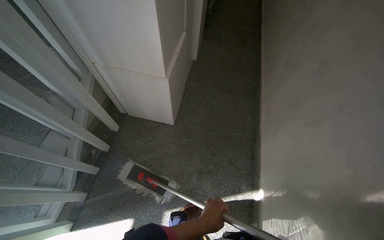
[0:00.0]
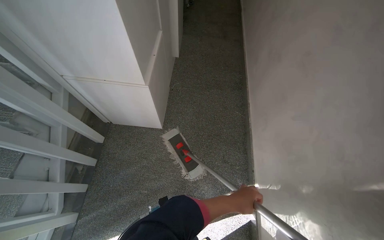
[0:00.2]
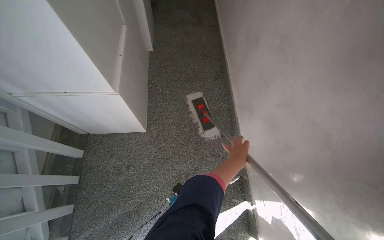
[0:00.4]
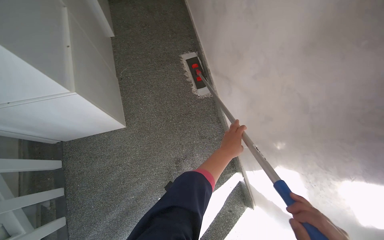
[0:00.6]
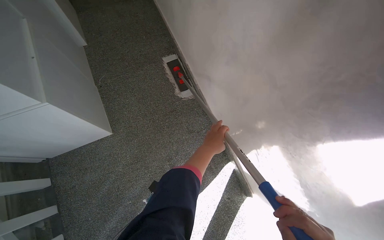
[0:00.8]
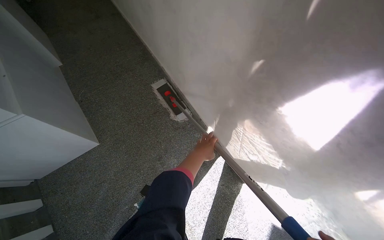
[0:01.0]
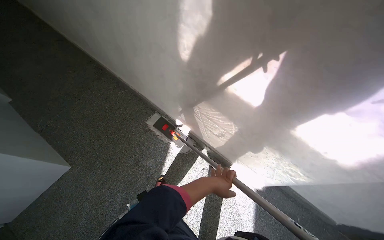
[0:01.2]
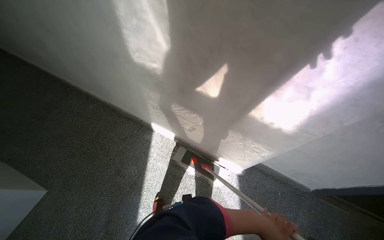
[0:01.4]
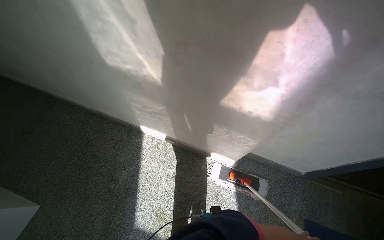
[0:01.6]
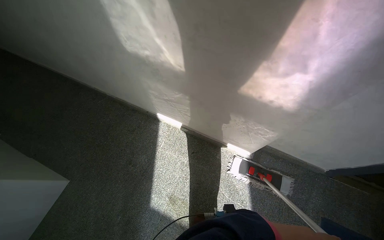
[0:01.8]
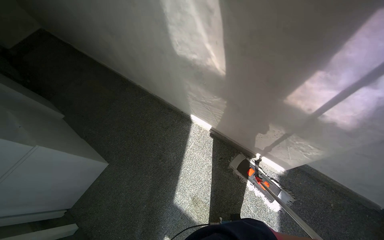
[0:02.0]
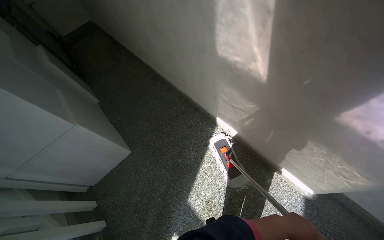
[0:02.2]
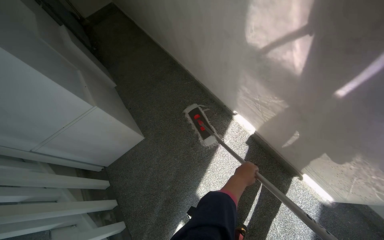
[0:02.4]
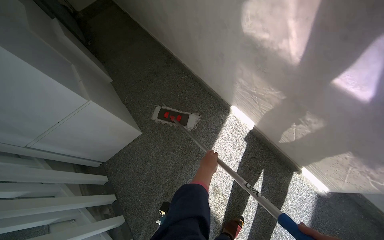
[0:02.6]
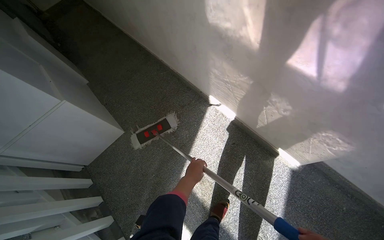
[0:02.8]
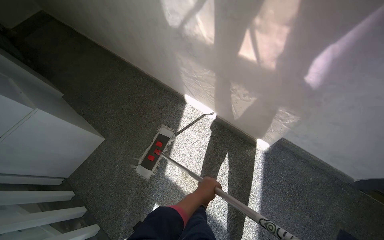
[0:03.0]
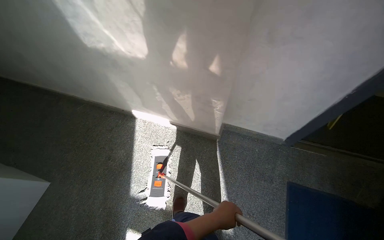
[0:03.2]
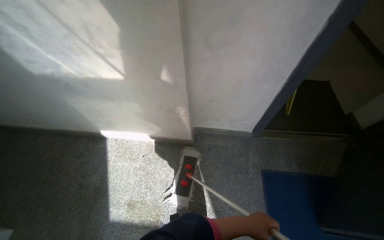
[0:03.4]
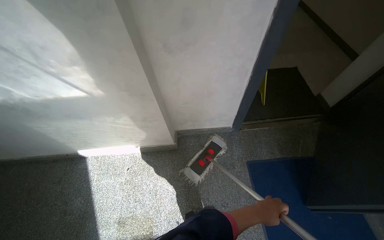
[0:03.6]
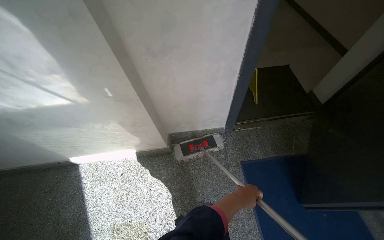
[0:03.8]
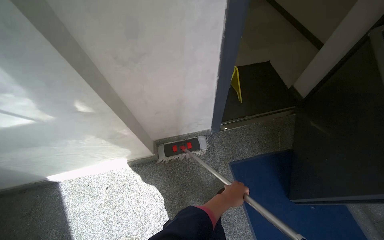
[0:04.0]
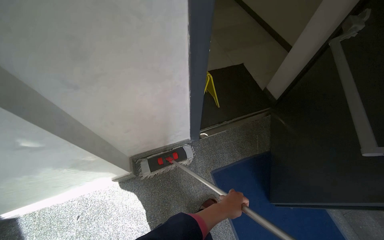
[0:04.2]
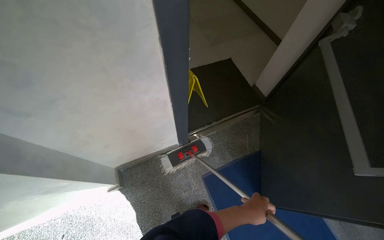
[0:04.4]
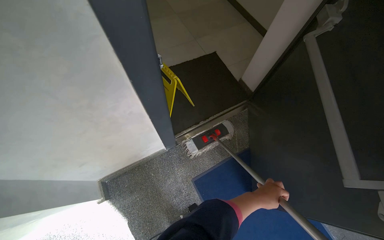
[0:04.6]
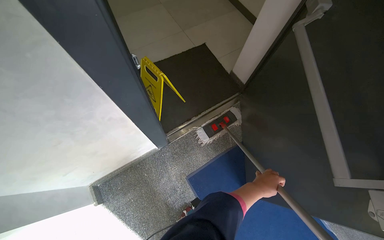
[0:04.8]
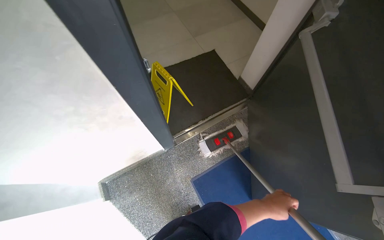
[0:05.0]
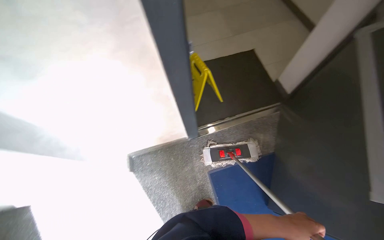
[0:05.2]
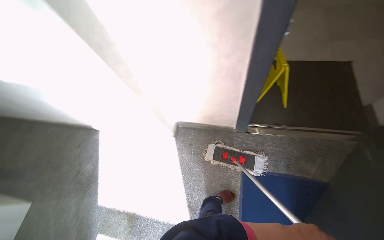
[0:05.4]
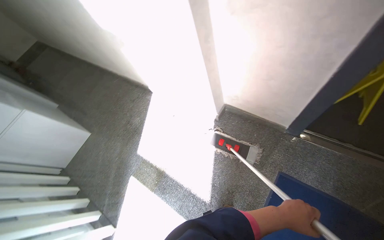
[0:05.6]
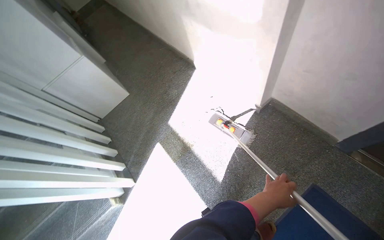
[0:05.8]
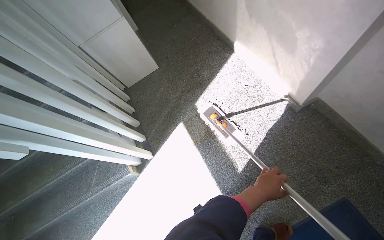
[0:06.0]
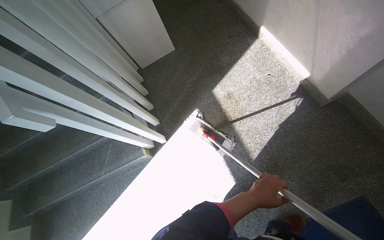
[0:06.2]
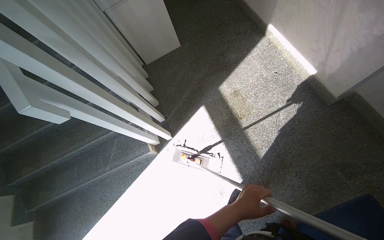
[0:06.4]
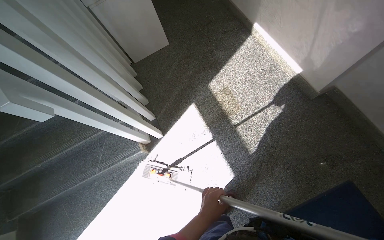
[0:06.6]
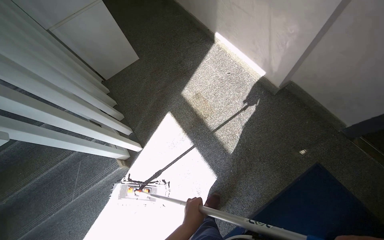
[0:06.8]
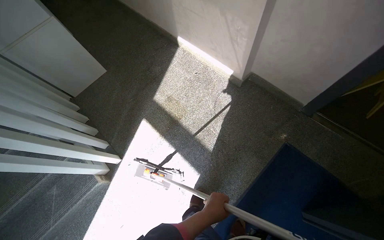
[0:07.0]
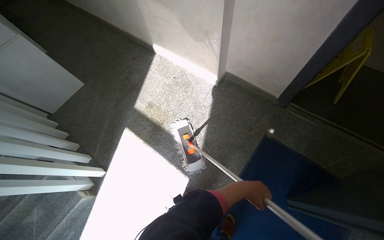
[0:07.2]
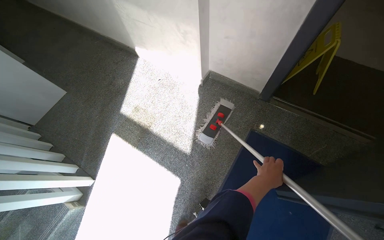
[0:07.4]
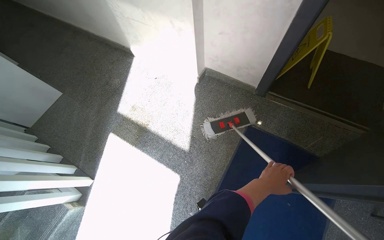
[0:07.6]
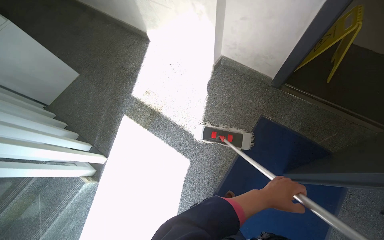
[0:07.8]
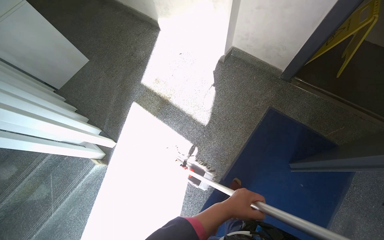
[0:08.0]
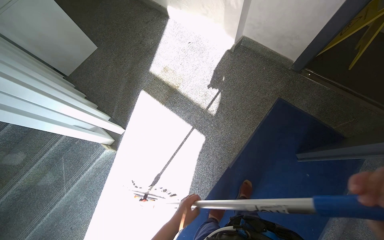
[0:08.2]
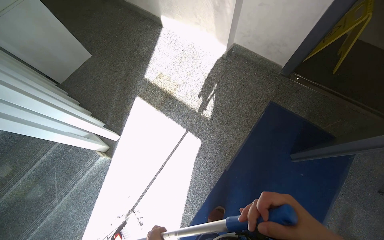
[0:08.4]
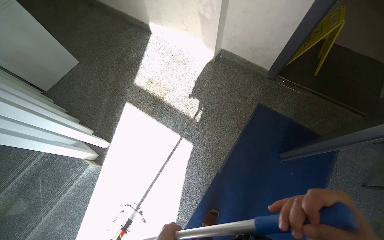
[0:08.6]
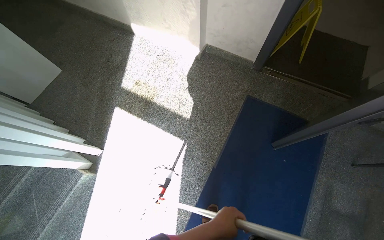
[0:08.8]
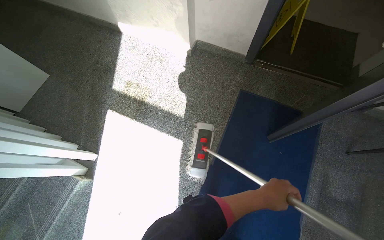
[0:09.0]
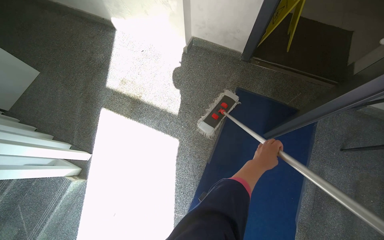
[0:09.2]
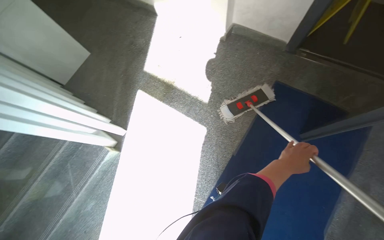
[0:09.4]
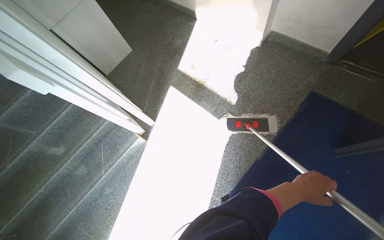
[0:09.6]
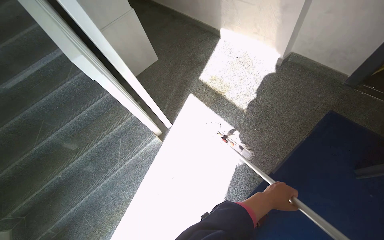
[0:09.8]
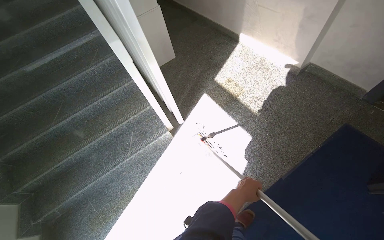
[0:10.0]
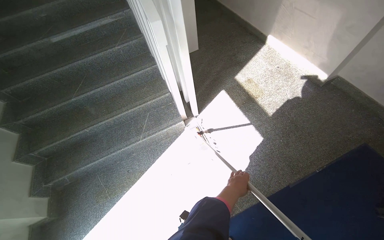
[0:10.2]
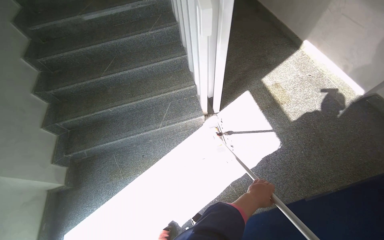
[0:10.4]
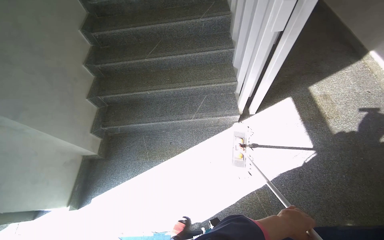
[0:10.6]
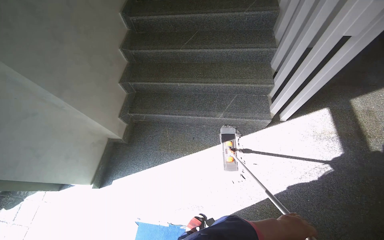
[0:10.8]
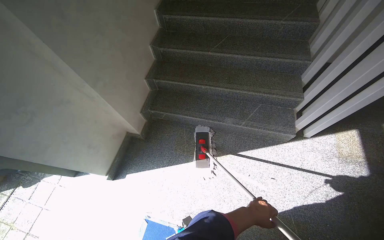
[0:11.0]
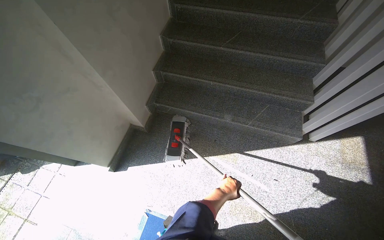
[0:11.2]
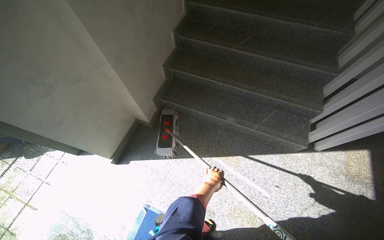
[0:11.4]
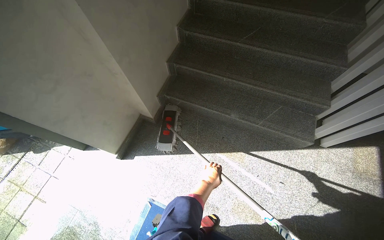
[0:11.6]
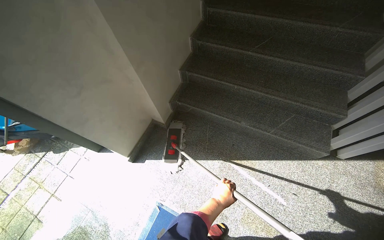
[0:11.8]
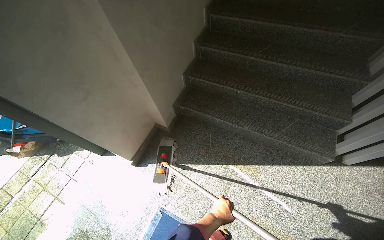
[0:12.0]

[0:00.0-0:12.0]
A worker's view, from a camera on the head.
Job: mopping floor.
The whole recording: Mopping entrance area floor. The worker mops the floor of the entrance area with a flat mop.
0:00.0 to 0:01.6: The camera is carried some 50 cm. The wearer's head swings roughly 80 degrees to the right.
0:01.6 to 0:03.0: The head turns to the left by about 20 degrees.
0:03.0 to 0:04.4: The camera is carried approximately 80 cm. The wearer looks approximately 65 degrees further to the right.
0:04.4 to 0:06.0: The camera travels approximately 60 cm. The head turns to the left by some 85 degrees. The view tilts about 20 degrees downward.
0:06.0 to 0:07.6: The head turns to the right by approximately 35 degrees.
0:09.0 to 0:10.4: The head travels some 70 cm. The wearer looks some 50 degrees further to the left.
0:10.4 to 0:12.0: The head travels approximately 60 cm. The wearer's head swings roughly 40 degrees to the left.

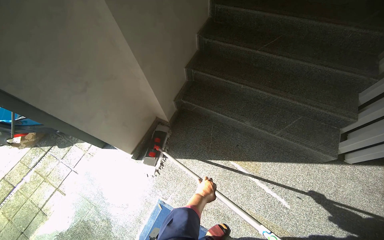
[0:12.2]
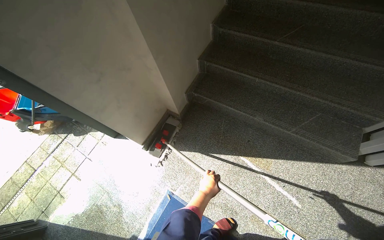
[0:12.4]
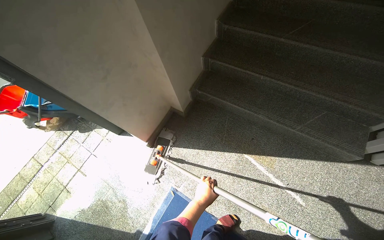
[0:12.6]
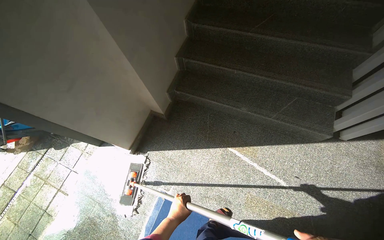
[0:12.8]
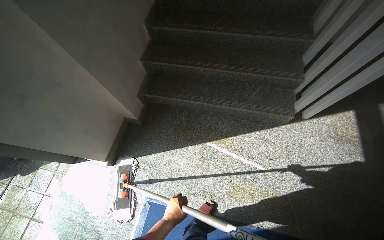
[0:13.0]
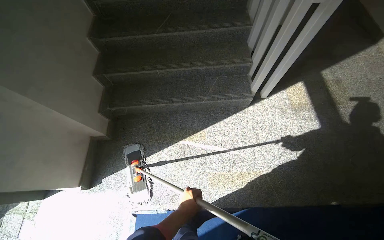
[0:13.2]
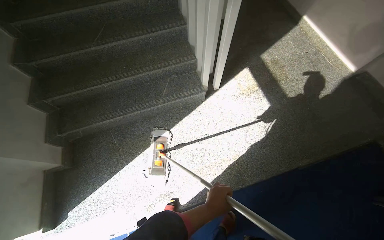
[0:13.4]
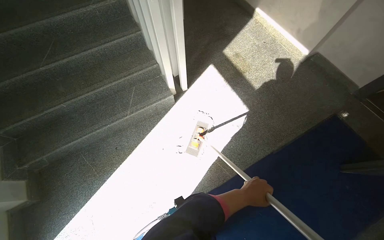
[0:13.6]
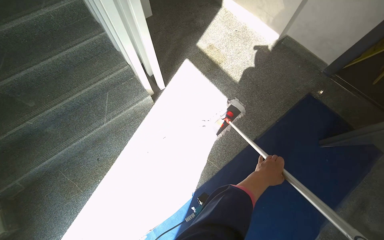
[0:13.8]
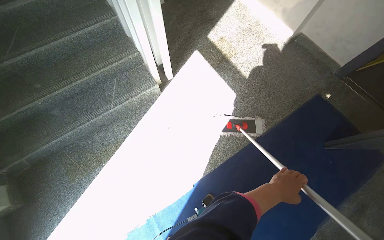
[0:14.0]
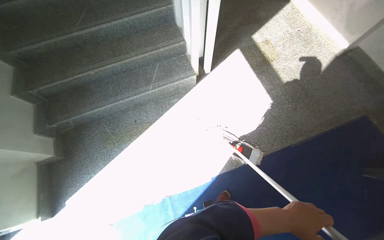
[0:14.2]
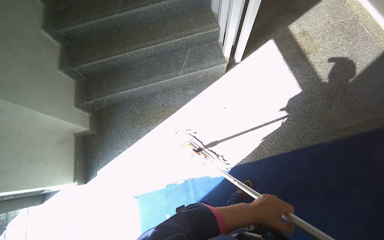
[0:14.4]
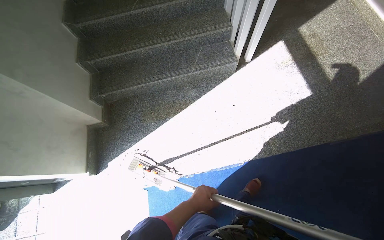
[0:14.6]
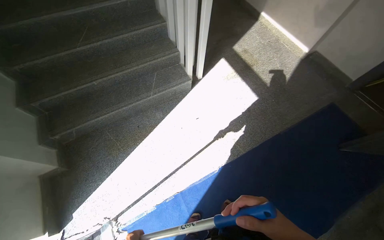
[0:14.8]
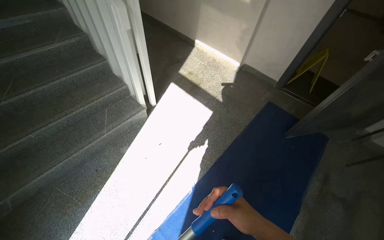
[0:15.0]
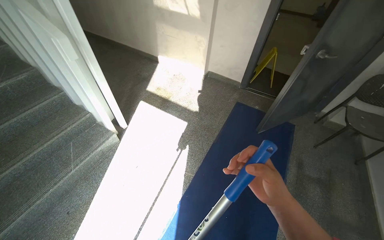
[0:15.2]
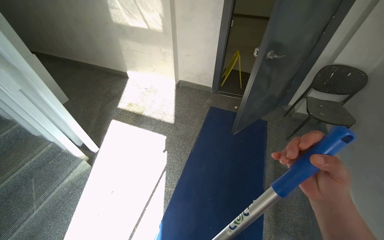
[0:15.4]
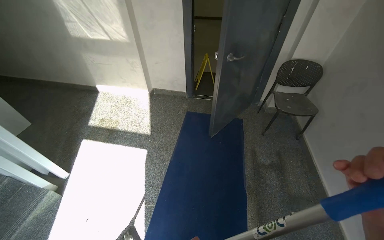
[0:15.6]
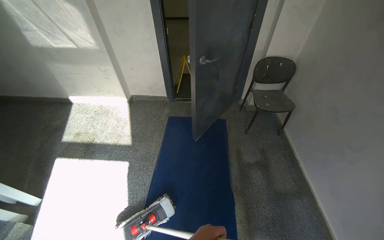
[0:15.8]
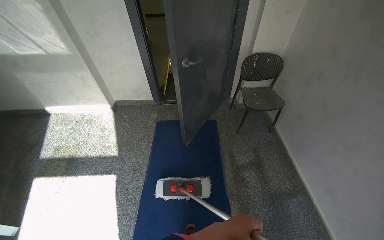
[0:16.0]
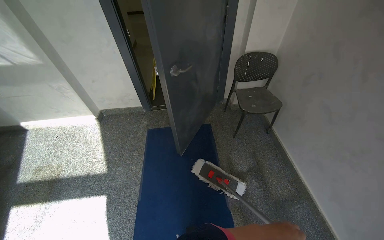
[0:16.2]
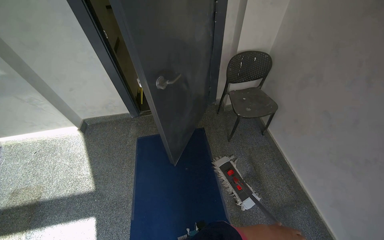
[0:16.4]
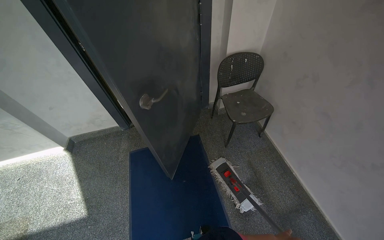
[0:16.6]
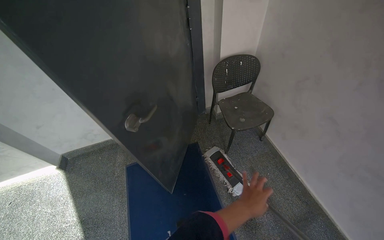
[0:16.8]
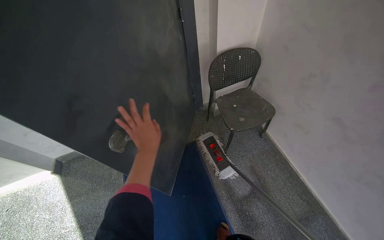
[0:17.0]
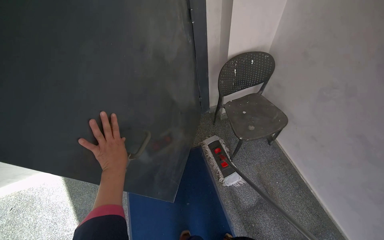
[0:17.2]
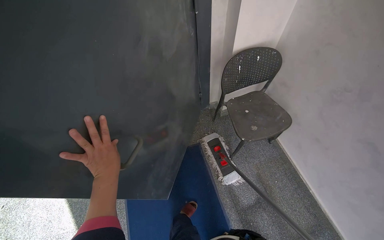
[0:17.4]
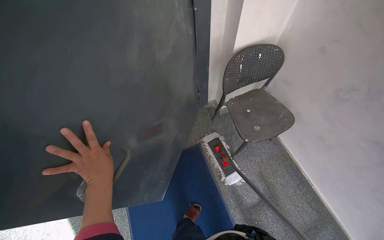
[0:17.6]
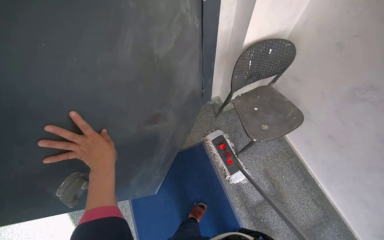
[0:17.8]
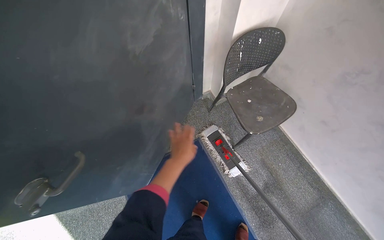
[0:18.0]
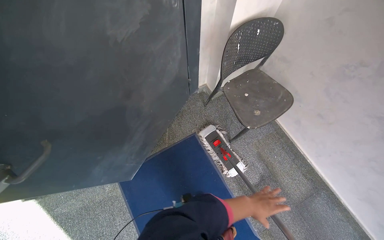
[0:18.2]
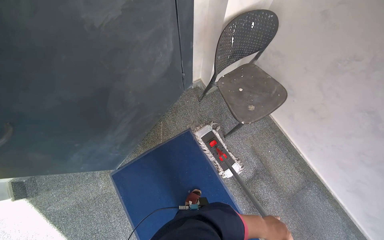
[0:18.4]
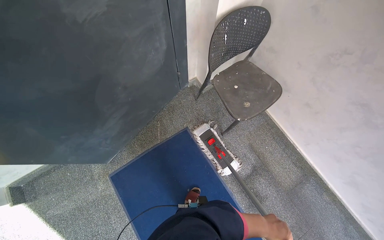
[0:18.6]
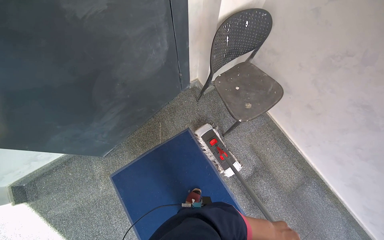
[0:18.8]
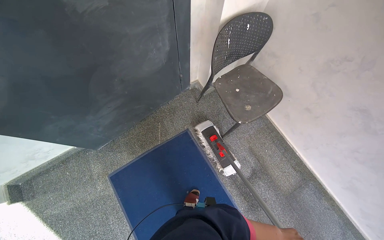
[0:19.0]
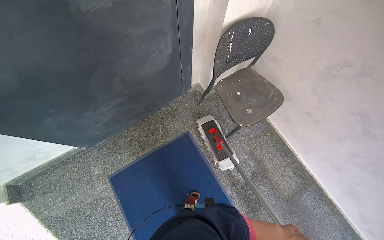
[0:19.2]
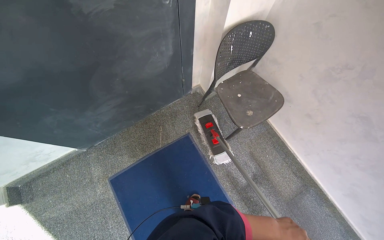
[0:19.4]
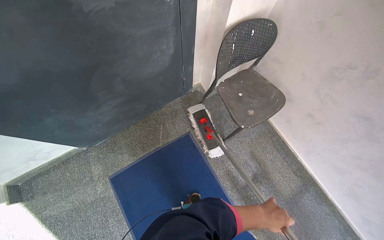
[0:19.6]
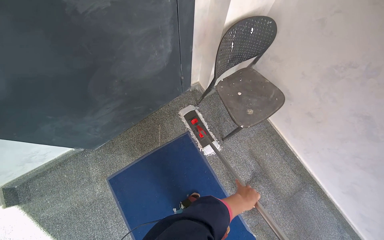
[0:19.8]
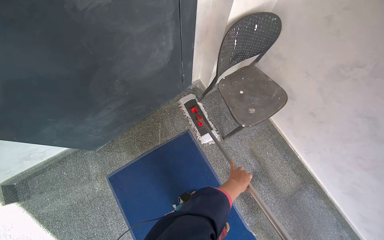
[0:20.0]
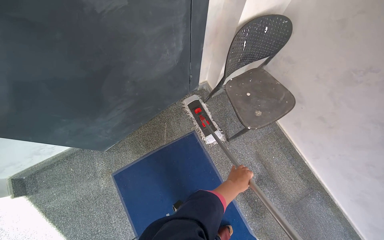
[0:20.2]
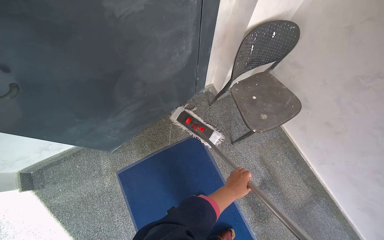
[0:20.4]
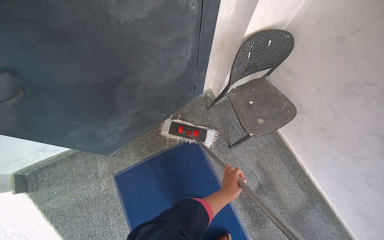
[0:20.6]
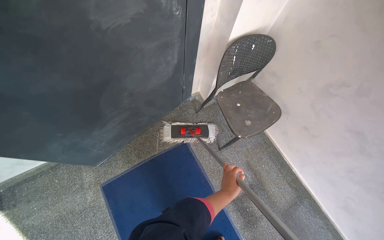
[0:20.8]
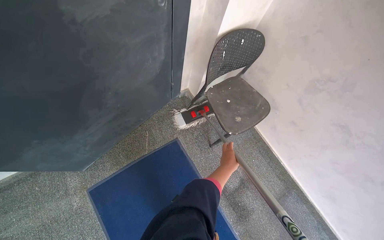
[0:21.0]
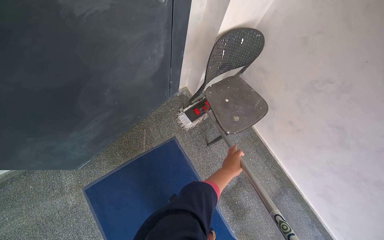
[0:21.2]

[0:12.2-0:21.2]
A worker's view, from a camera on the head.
Job: mopping floor.
The whole recording: Mopping entrance area floor. The worker mops the floor of the entrance area with a flat mop.
0:12.2 to 0:13.8: The wearer moves roughly 70 cm. The wearer looks some 65 degrees further to the right.
0:13.8 to 0:15.2: The head rotates approximately 25 degrees to the right. The camera pitches upward, by some 15 degrees.
0:15.2 to 0:16.6: The wearer moves some 1 m. The head turns to the right by roughly 45 degrees.
0:16.6 to 0:18.2: The wearer moves roughly 60 cm. The camera pitches downward, by some 20 degrees.
